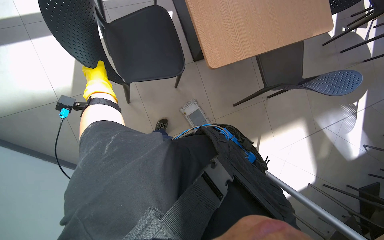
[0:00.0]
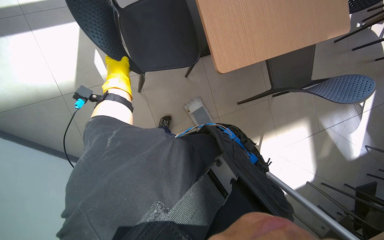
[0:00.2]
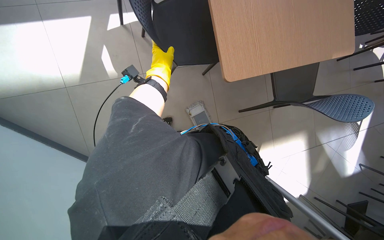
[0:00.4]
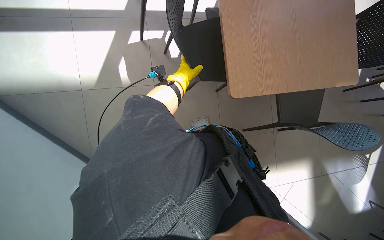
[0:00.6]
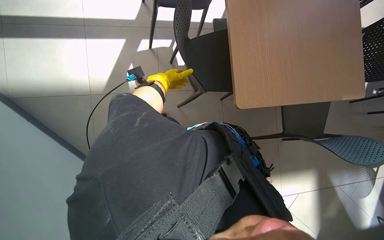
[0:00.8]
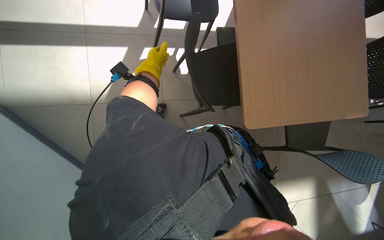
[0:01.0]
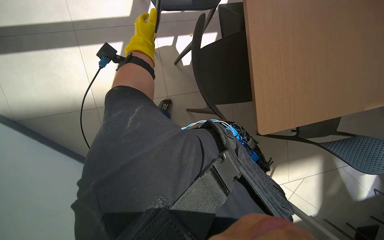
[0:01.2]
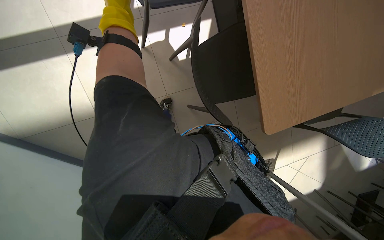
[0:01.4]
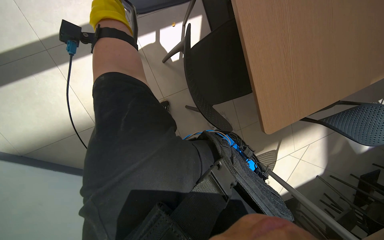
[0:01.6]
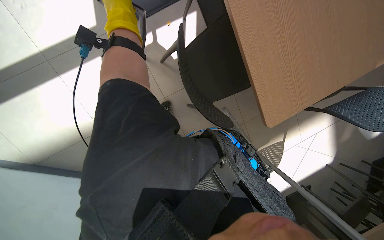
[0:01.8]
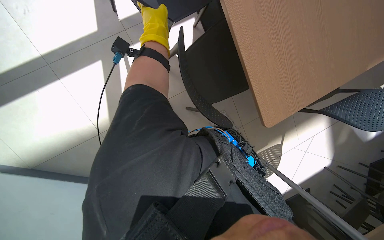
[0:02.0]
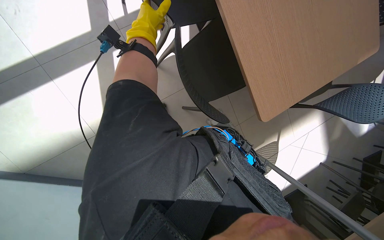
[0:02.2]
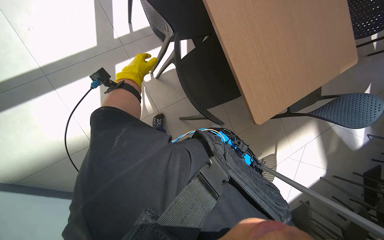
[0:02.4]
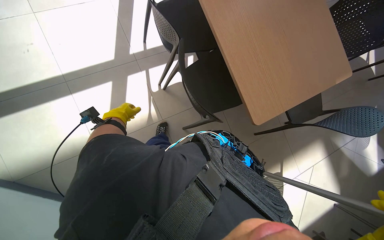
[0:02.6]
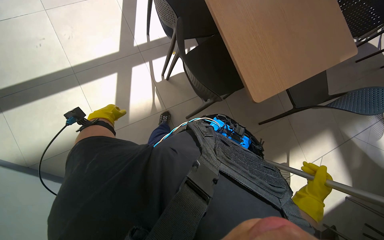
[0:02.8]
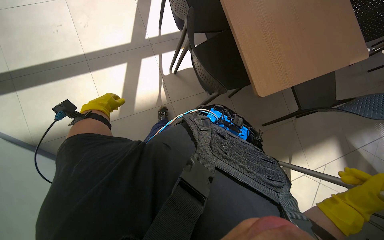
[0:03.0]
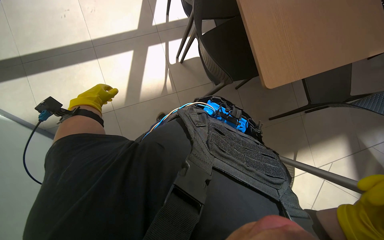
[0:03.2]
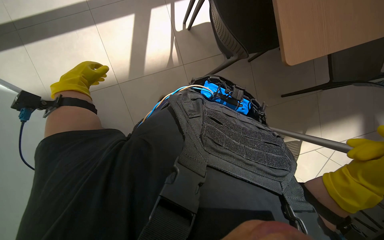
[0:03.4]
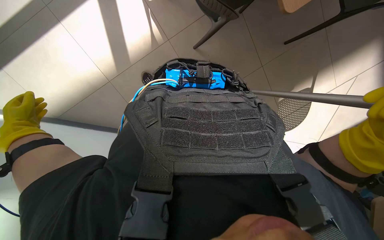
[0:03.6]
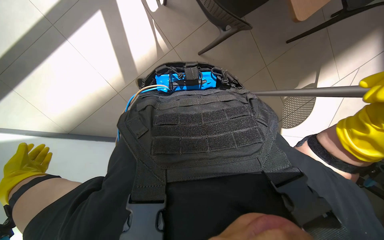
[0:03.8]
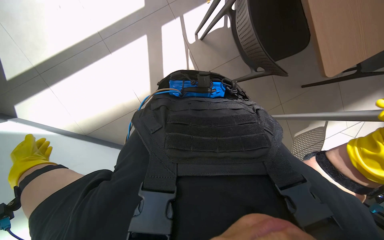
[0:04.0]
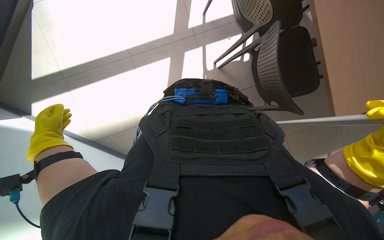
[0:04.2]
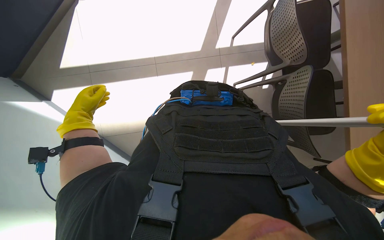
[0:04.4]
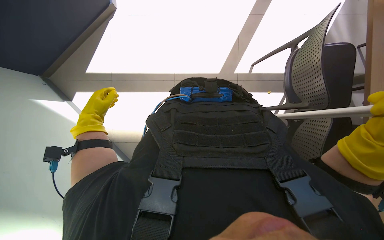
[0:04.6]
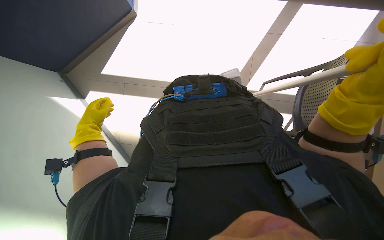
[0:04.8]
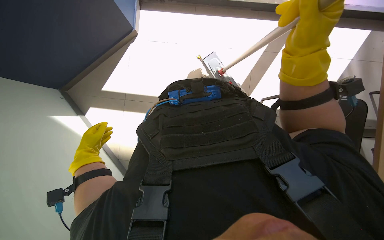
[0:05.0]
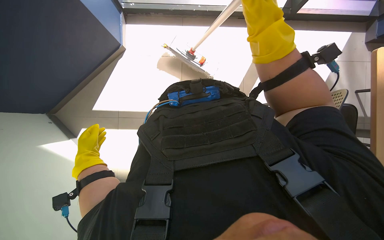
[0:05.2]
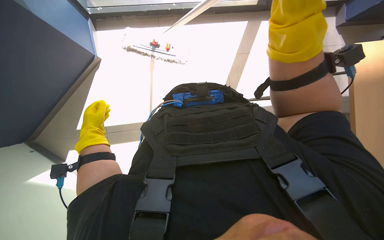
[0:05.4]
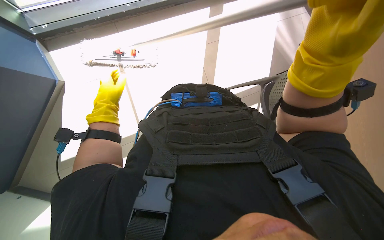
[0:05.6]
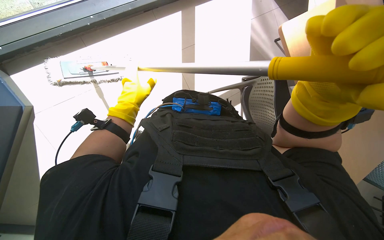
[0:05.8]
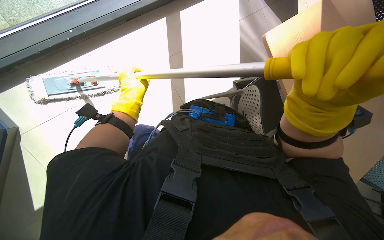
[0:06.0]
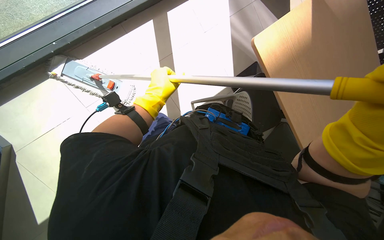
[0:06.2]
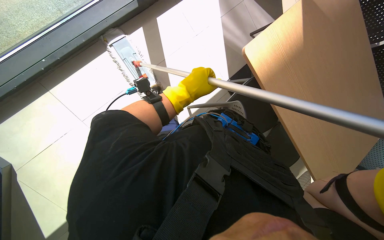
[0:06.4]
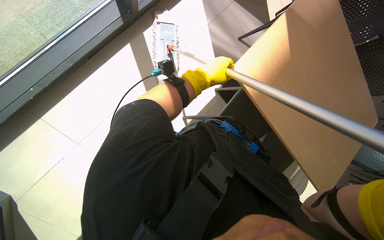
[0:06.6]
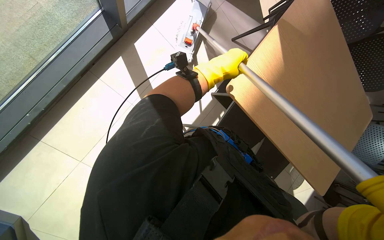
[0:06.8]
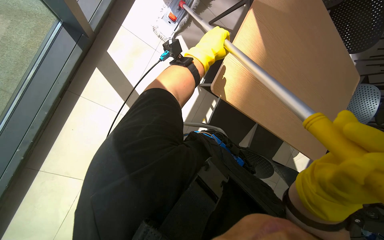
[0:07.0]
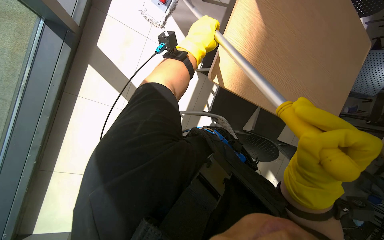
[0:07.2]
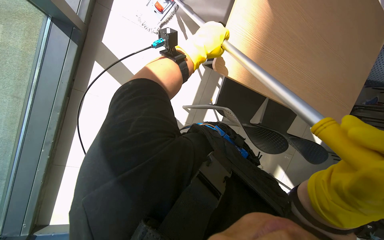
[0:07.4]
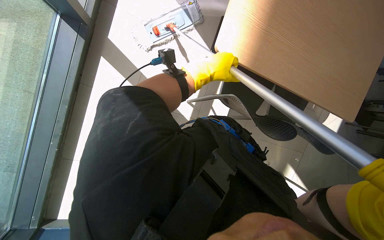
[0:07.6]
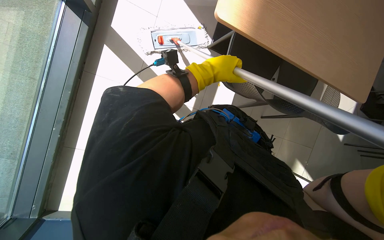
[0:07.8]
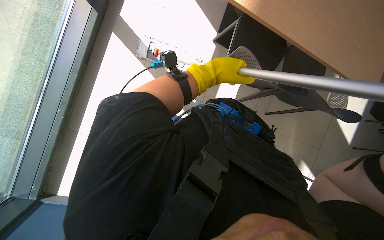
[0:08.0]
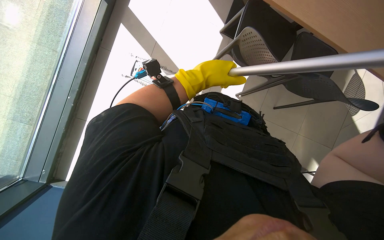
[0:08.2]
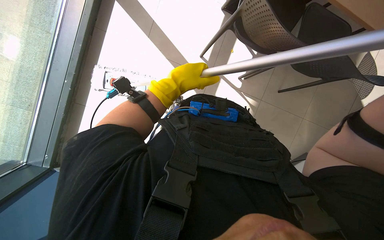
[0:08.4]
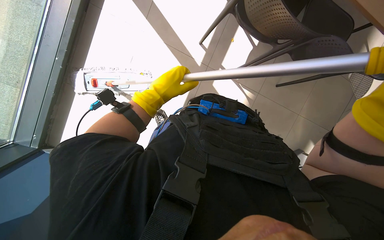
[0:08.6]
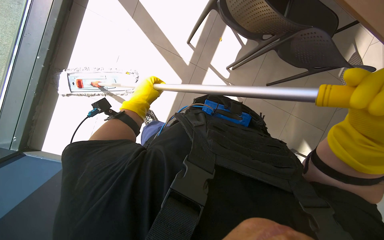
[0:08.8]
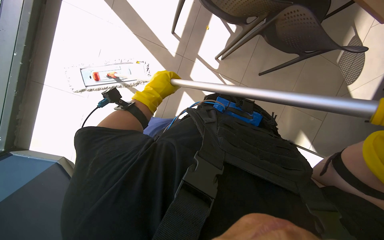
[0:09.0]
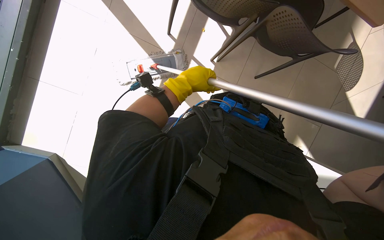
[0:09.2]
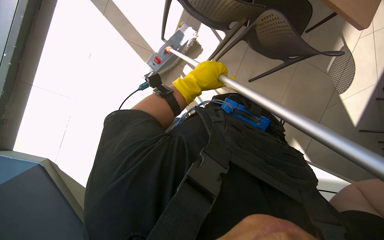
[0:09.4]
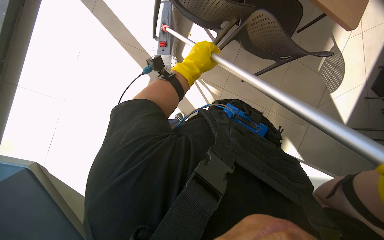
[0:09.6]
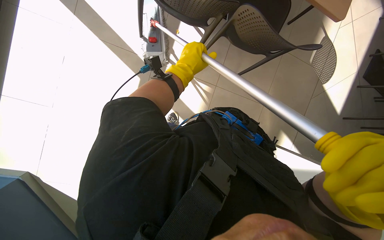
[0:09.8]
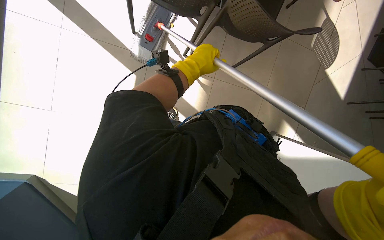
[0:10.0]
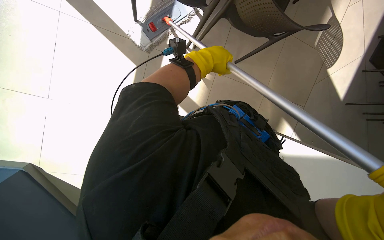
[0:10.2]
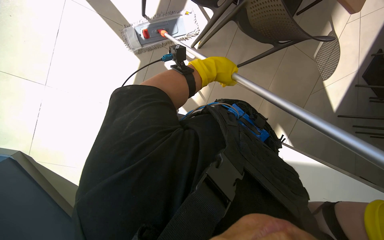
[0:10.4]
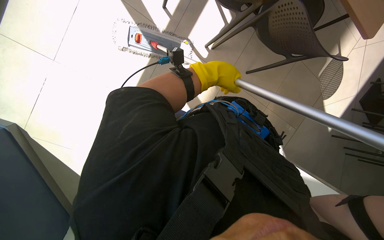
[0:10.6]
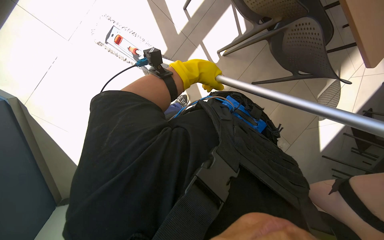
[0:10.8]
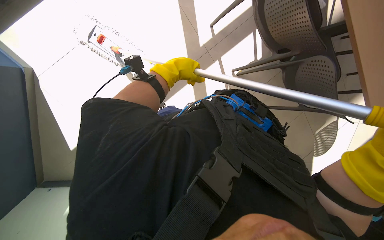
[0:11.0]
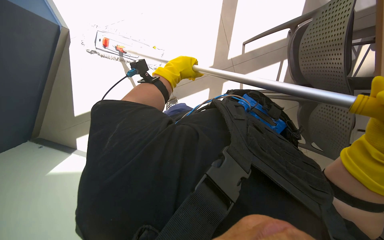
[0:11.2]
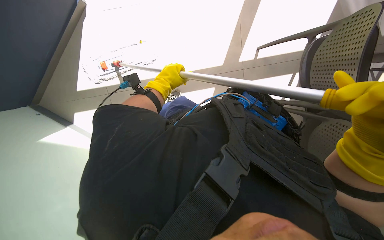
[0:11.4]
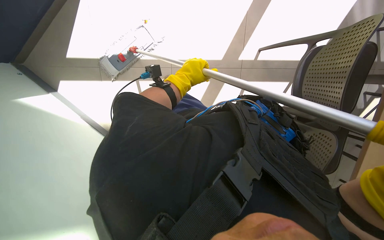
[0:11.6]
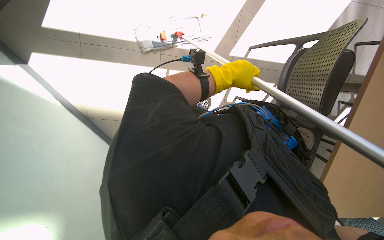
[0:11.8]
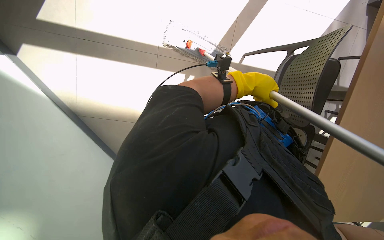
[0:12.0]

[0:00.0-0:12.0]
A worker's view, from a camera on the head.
Job: mopping floor.
The whole recording: Mopping floor. The worker mops the floor with a flat mop, occasionally rinsing and wringing the mop head.
0:00.0 to 0:01.6: The left hand is displaced nearer to the camera and up the picture by some 30 cm.
0:01.6 to 0:03.0: The wearer looks approximately 15 degrees further upward. The left hand is displaced down the picture by roughly 35 cm.
0:03.0 to 0:04.4: The left hand reaches about 30 cm down the picture, then returns.
0:04.4 to 0:06.0: The wearer looks roughly 15 degrees further upward.
0:06.0 to 0:07.6: The left hand shifts some 30 cm up the picture and to the right.
0:07.6 to 0:09.0: The head travels roughly 60 cm.
0:09.0 to 0:10.4: The left hand is displaced to the right by some 20 cm.

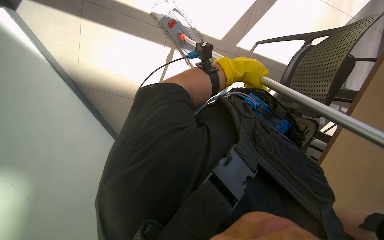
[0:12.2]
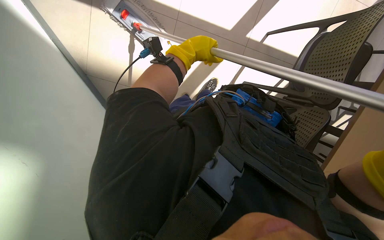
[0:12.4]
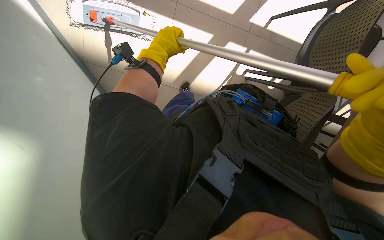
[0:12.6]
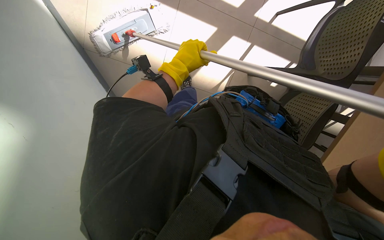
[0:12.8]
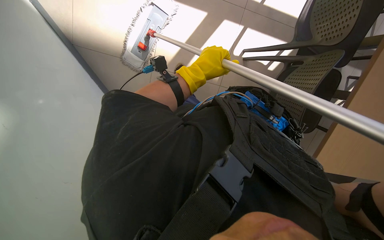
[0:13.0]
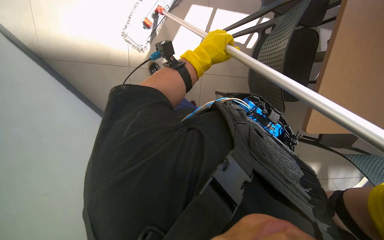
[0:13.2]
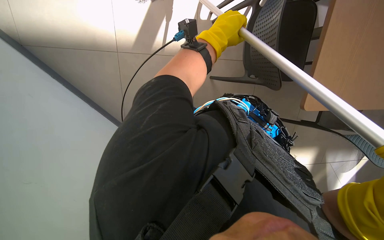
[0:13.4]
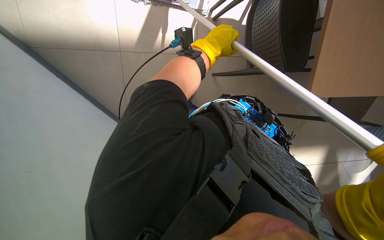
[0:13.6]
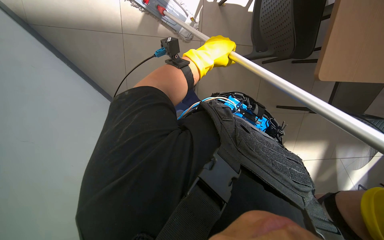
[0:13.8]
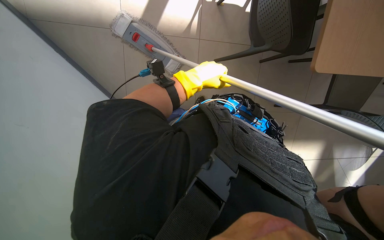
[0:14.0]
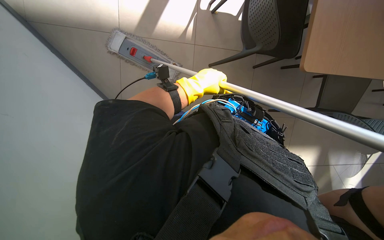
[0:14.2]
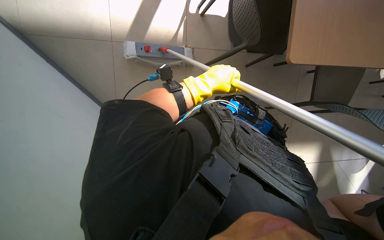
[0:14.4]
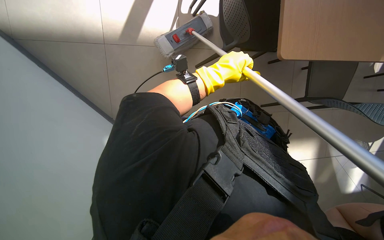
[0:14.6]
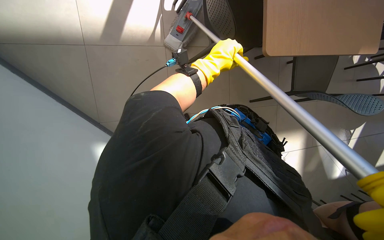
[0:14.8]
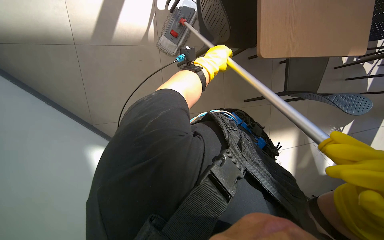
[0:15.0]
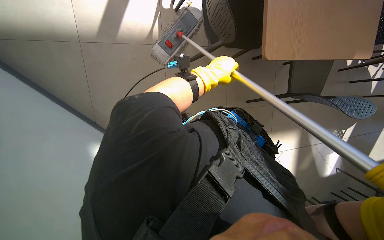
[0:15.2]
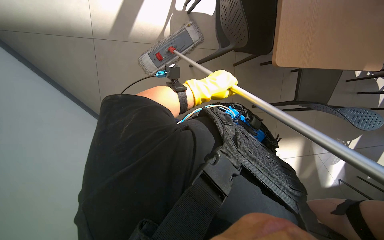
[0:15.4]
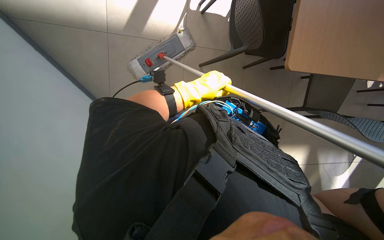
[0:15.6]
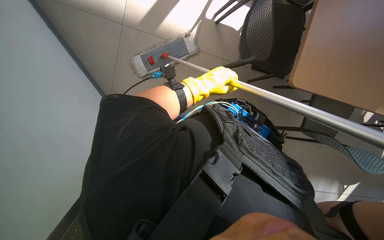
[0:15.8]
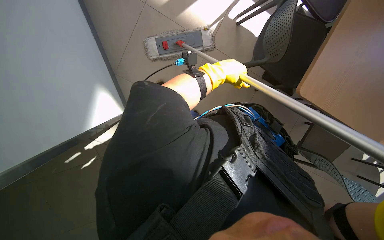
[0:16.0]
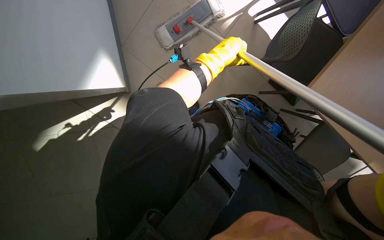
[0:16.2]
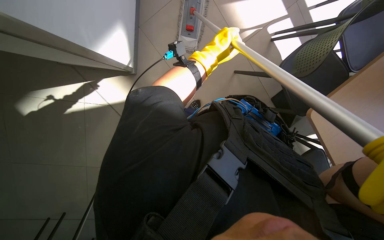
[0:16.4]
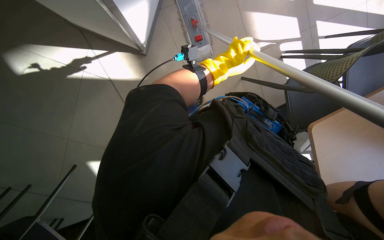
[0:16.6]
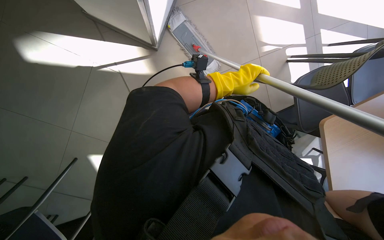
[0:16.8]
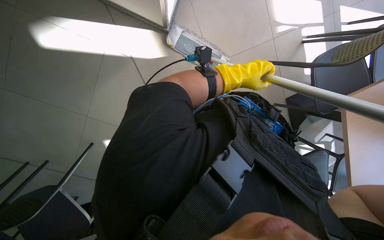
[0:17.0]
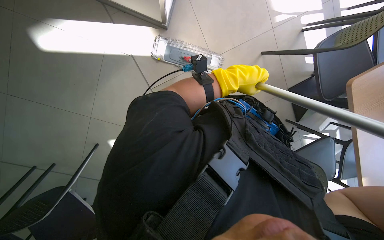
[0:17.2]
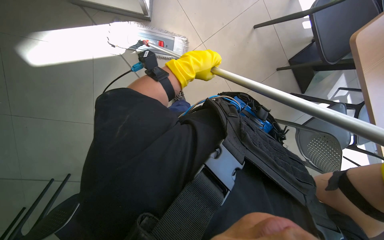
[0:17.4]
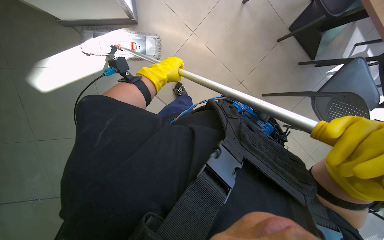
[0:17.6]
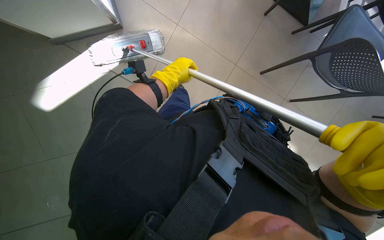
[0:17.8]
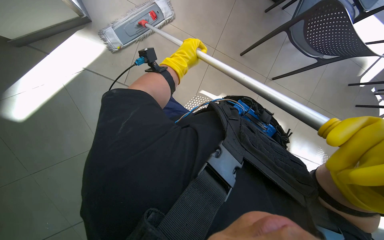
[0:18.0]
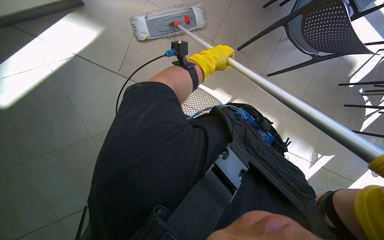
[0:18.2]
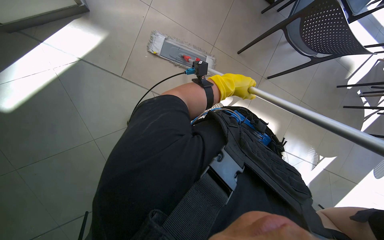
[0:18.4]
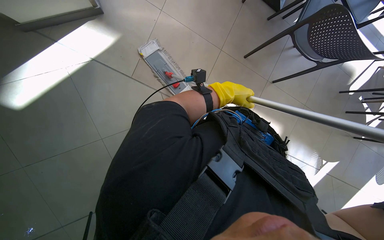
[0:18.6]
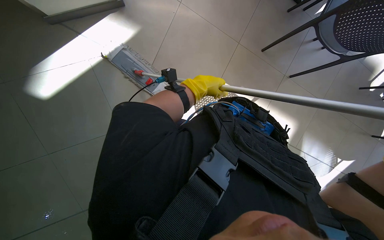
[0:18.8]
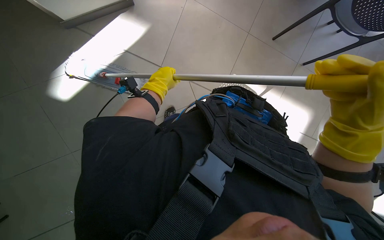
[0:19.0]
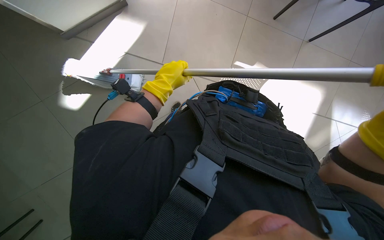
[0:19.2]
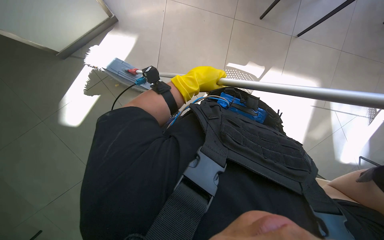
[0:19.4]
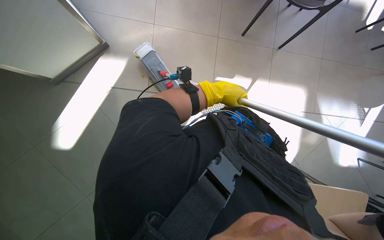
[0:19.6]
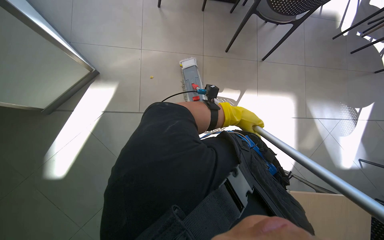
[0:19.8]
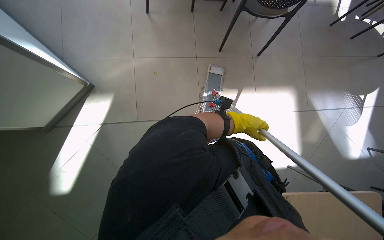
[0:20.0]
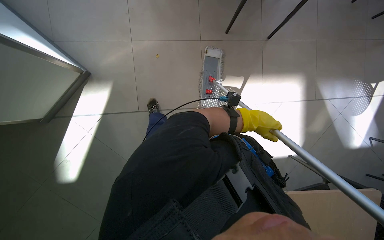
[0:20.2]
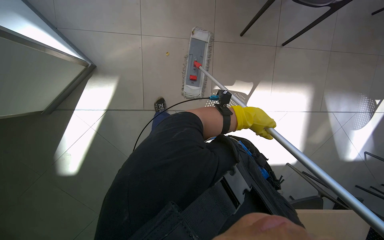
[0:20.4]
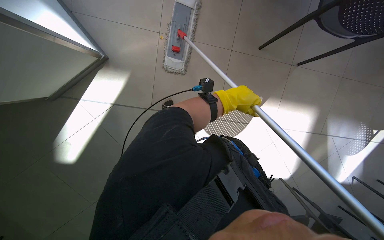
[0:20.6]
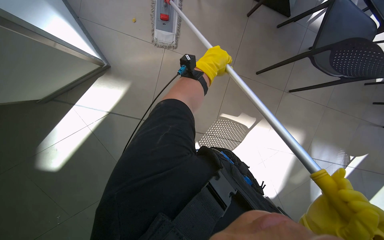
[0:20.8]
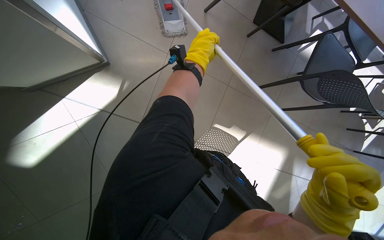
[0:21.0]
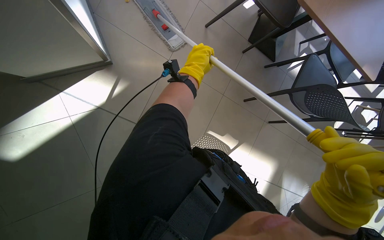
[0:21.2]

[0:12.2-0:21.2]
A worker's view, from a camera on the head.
Job: mopping floor.
The whole recording: Mopping floor. The worker mops the floor with a flat mop, occasionally rinsing and wringing the mop head.
0:13.8 to 0:15.2: The left hand travels farther from the camera by some 10 cm.
0:15.2 to 0:16.6: The scene turns roughly 35 degrees clockwise in the picture.
0:16.6 to 0:18.2: Everything in view rotates some 30 degrees counterclockwise. The left hand moves roughly 15 cm to the left and comes back.
0:19.8 to 0:21.2: The camera travels approximately 40 cm.
